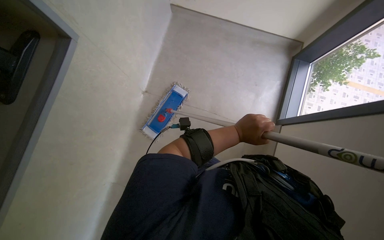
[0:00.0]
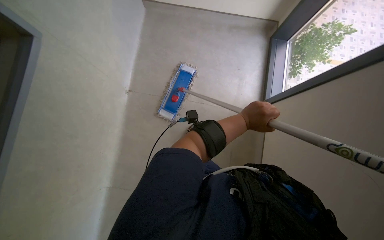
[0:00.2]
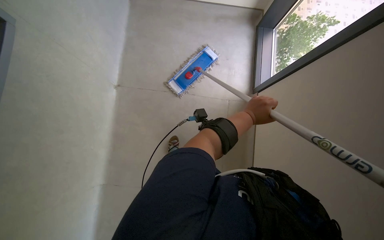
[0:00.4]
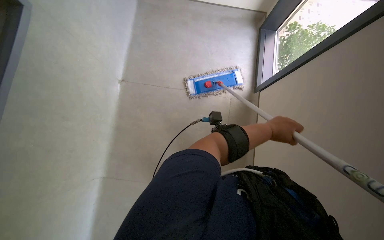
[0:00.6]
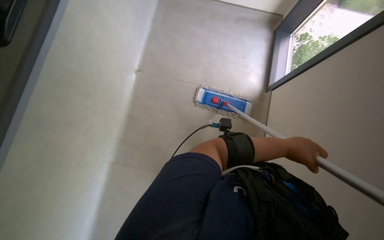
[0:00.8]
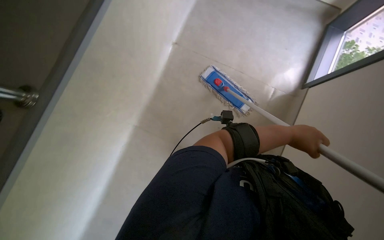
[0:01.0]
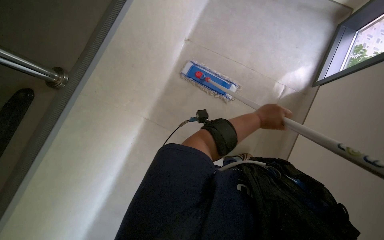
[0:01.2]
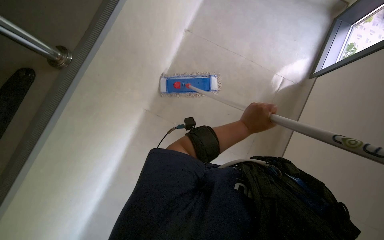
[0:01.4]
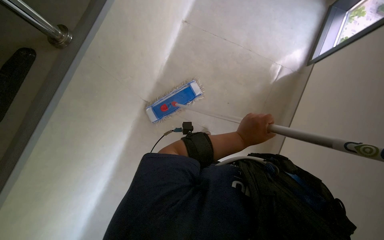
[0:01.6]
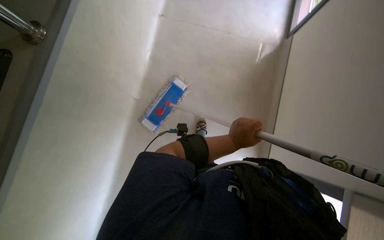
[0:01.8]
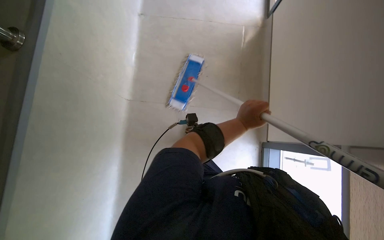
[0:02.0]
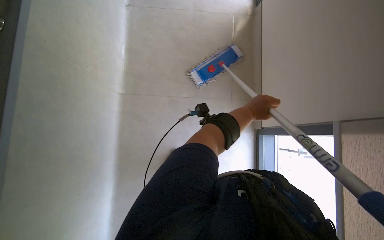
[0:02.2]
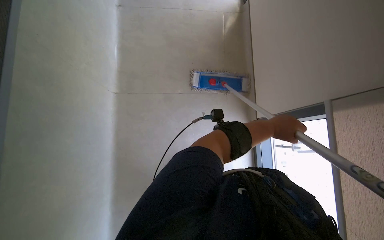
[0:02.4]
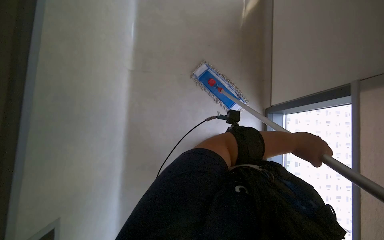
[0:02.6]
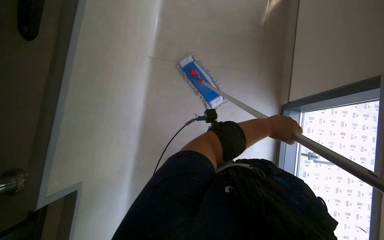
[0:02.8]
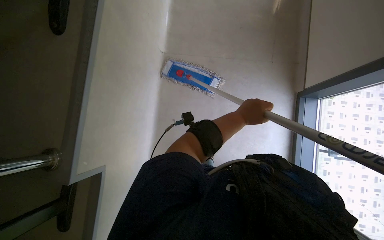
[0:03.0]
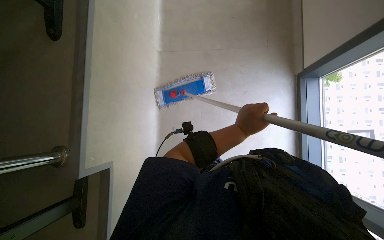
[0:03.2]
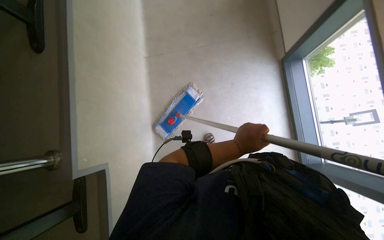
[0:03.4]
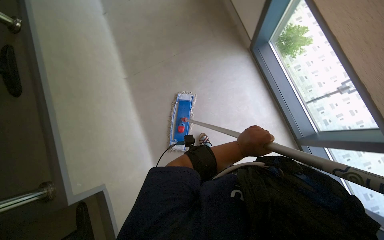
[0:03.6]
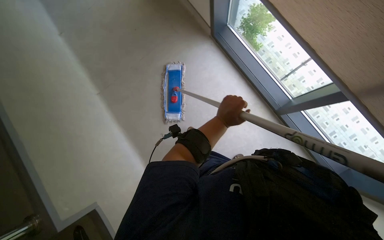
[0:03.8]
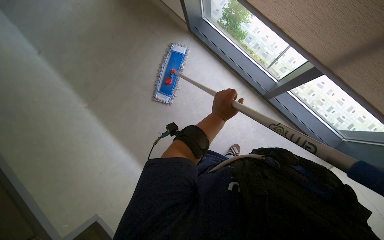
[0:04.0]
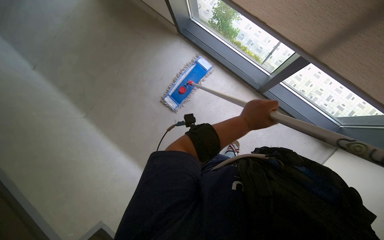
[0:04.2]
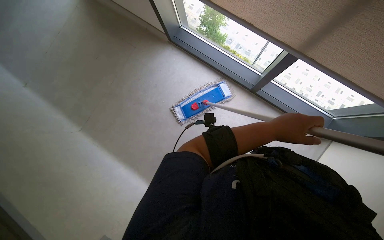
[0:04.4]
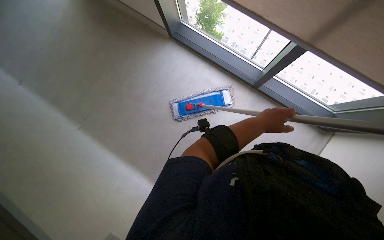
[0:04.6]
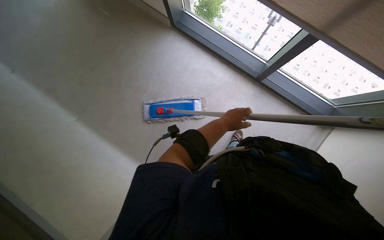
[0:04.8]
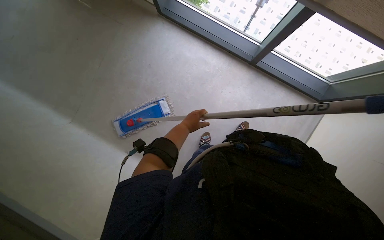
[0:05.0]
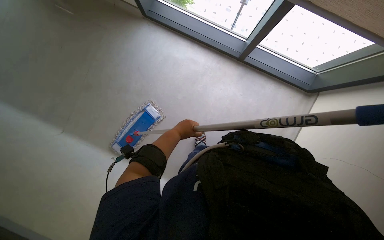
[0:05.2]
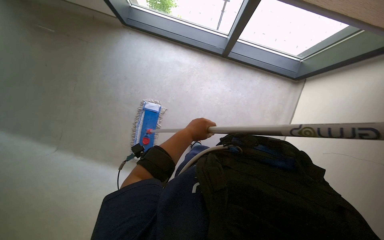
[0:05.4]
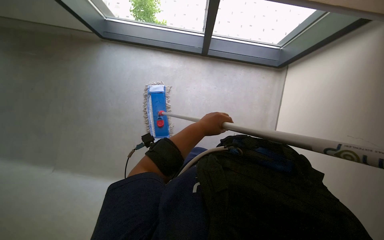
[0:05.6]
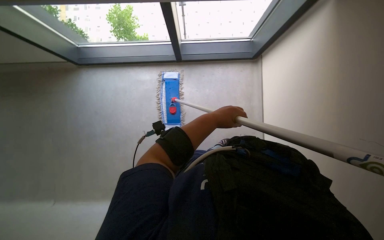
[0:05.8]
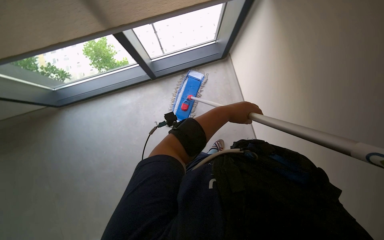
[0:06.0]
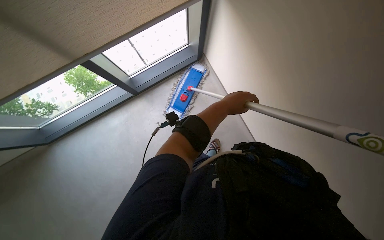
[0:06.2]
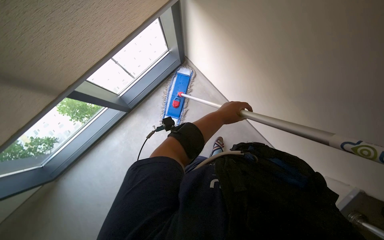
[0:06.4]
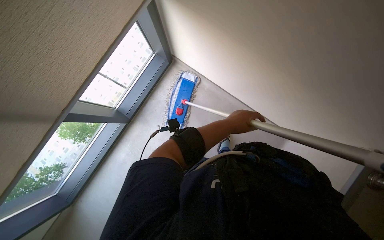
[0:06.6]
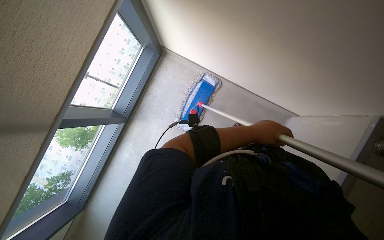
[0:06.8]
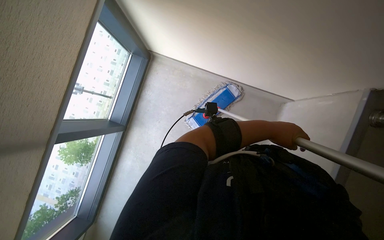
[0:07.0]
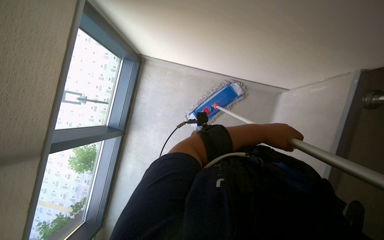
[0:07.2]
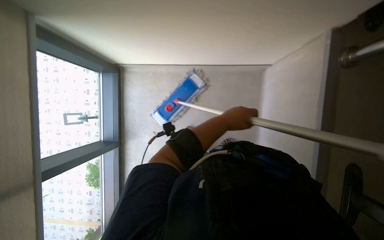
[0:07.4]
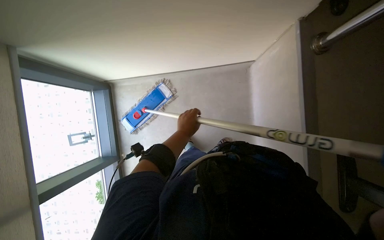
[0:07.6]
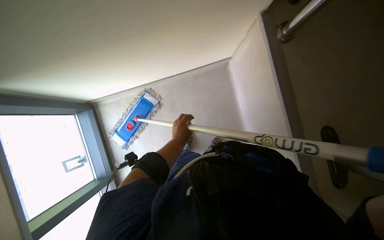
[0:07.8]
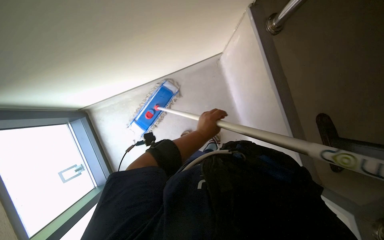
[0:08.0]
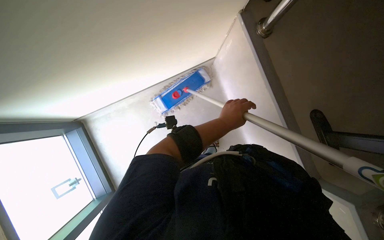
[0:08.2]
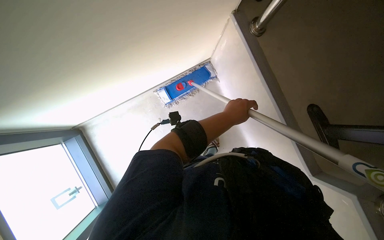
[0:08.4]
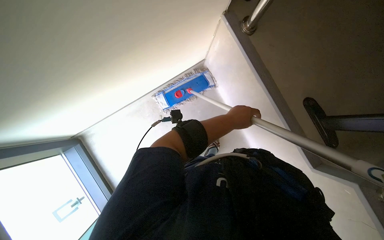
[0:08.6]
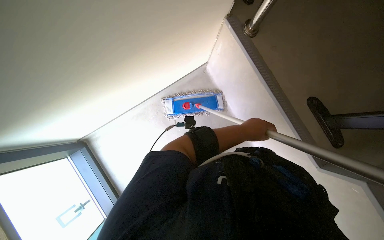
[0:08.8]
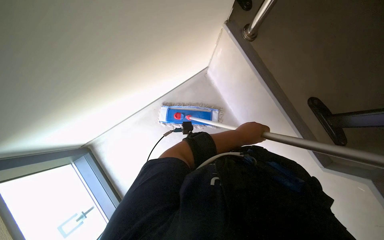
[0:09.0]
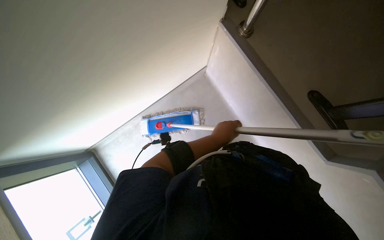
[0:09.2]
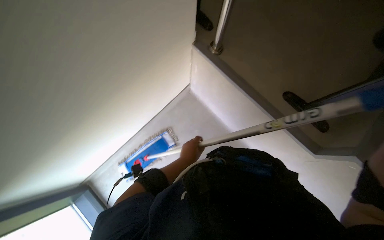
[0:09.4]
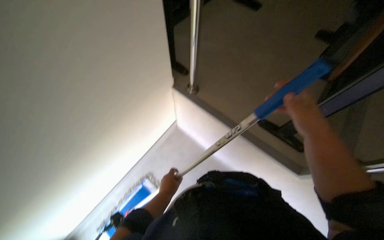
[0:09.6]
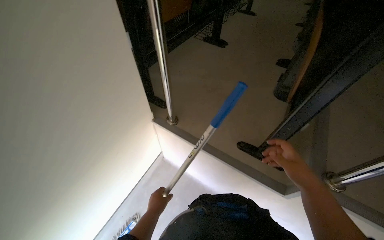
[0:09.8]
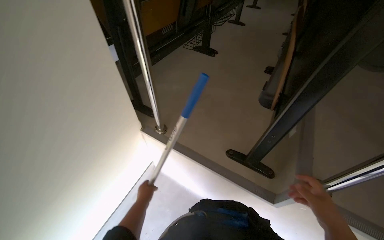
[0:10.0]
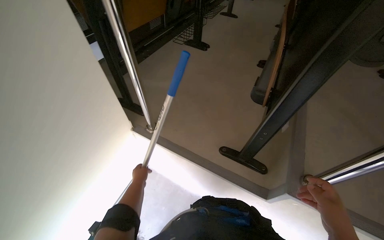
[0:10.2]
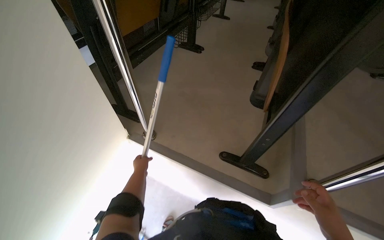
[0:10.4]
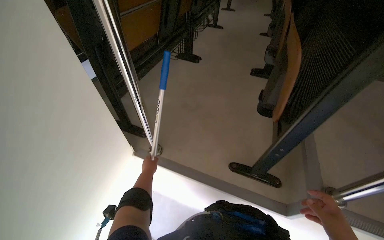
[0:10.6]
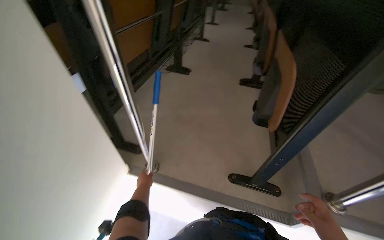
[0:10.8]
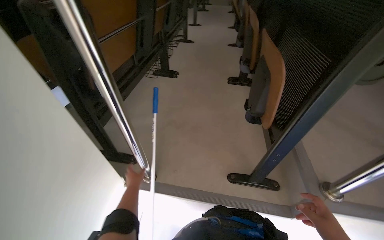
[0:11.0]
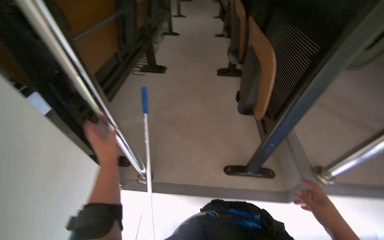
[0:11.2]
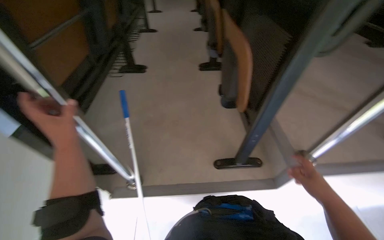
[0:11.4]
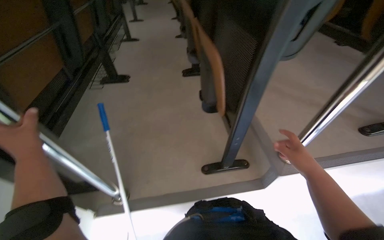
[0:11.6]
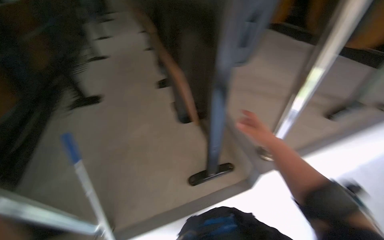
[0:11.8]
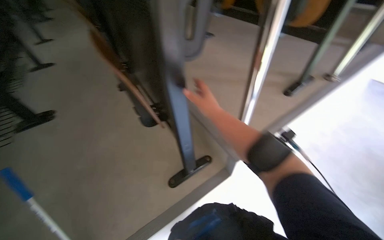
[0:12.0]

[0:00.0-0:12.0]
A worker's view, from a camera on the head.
Job: mopping floor.
The whole recording: Mopping classroom floor. The worker prepares the mop and then mops the classroom floor between the desks.
0:00.0 to 0:01.6: The wearer moves some 40 cm.
0:01.6 to 0:03.0: The scene turns about 35 degrees counterclockwise in the picture.
0:03.0 to 0:04.4: The scene rotates counterclockwise by roughly 30 degrees. The left hand moves to the right, approximately 15 cm.
0:06.0 to 0:07.6: The scene turns approximately 80 degrees counterclockwise in the picture.
0:07.6 to 0:09.0: The scene rotates counterclockwise by some 25 degrees. The left hand heads to the right, covering roughly 20 cm.
0:09.0 to 0:10.4: The head turns to the right by roughly 35 degrees. The view tips upward by about 35 degrees.
0:10.4 to 0:12.0: The head turns to the right by approximately 55 degrees.

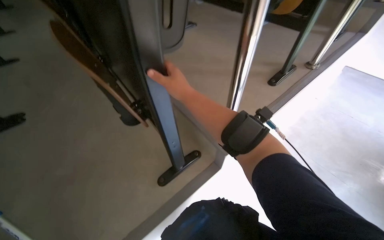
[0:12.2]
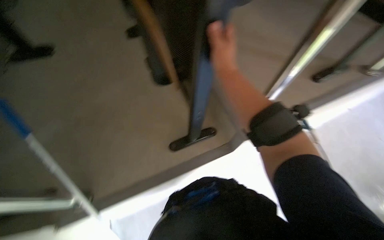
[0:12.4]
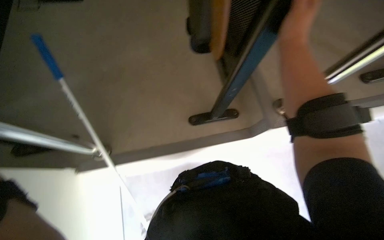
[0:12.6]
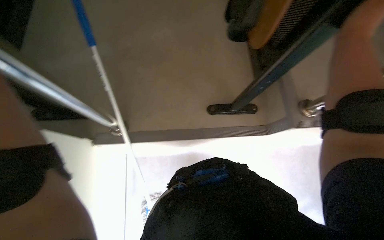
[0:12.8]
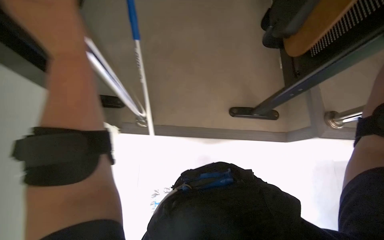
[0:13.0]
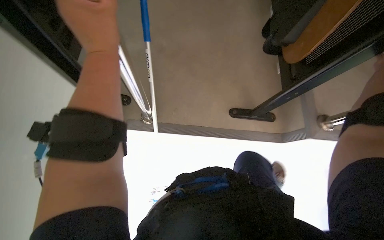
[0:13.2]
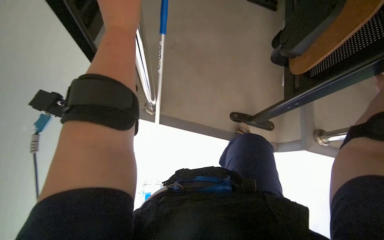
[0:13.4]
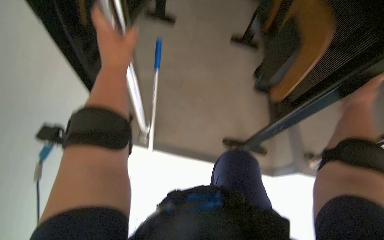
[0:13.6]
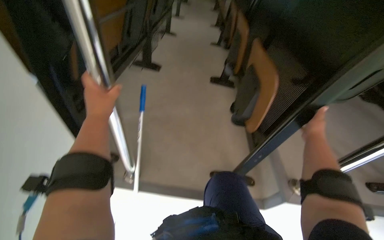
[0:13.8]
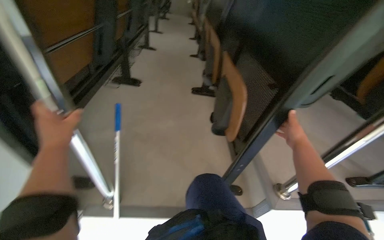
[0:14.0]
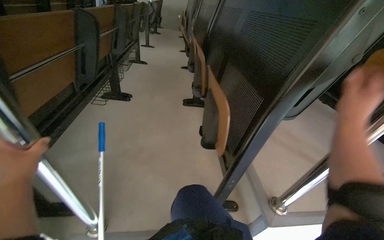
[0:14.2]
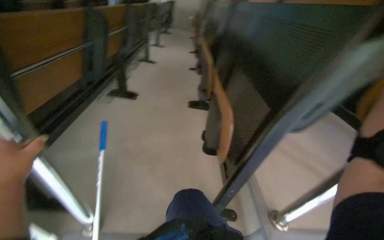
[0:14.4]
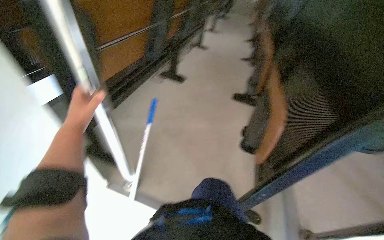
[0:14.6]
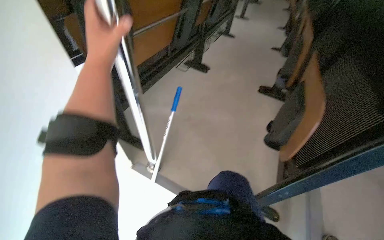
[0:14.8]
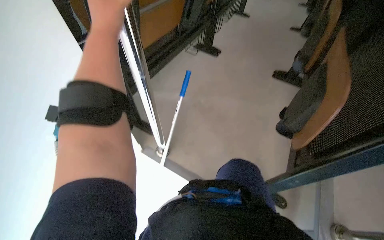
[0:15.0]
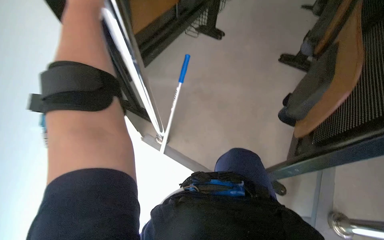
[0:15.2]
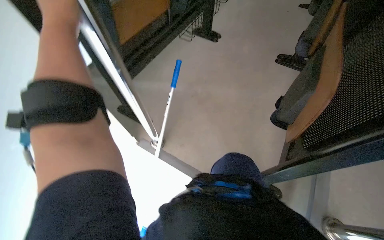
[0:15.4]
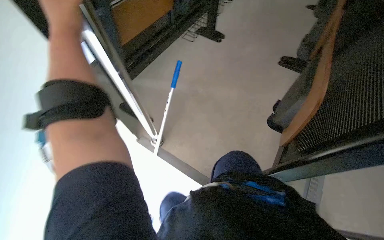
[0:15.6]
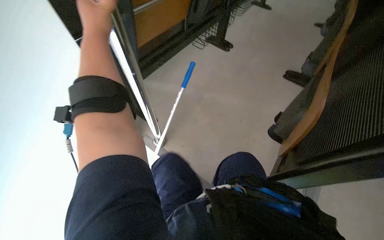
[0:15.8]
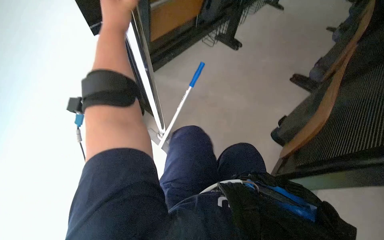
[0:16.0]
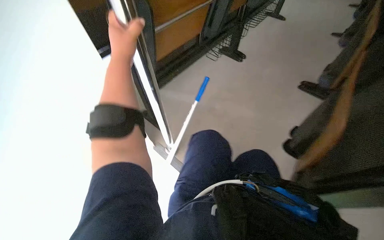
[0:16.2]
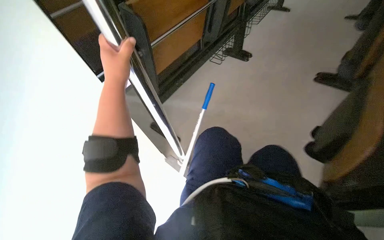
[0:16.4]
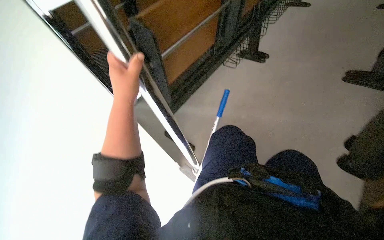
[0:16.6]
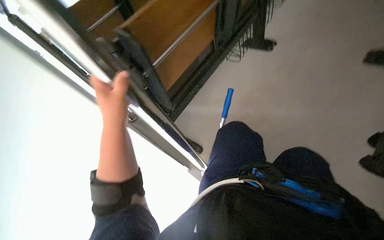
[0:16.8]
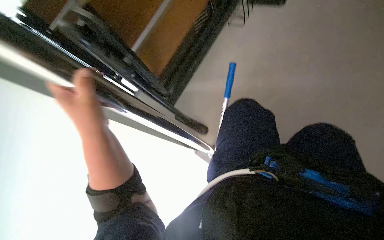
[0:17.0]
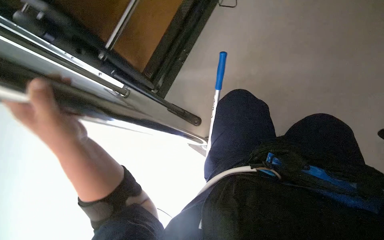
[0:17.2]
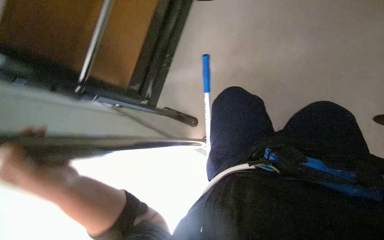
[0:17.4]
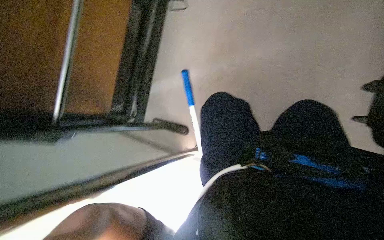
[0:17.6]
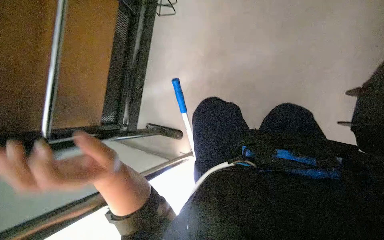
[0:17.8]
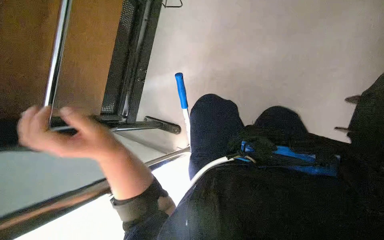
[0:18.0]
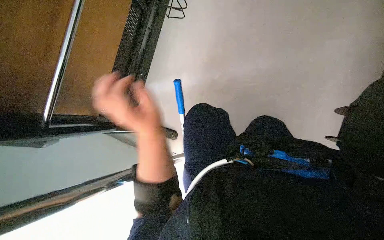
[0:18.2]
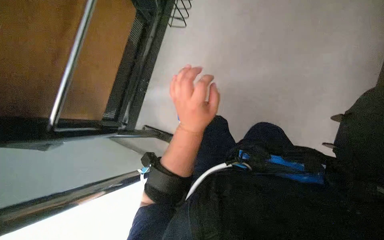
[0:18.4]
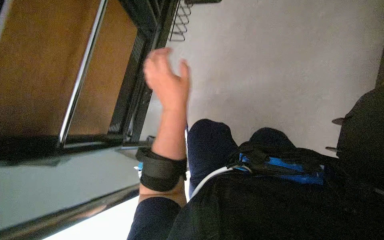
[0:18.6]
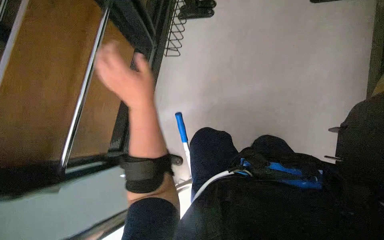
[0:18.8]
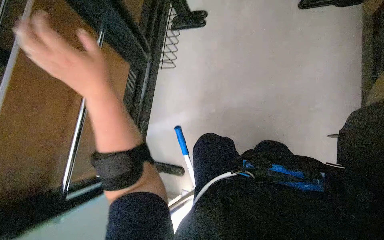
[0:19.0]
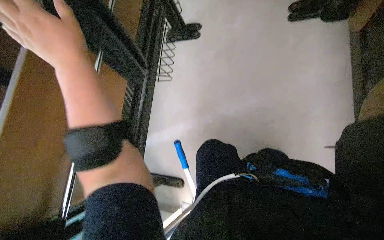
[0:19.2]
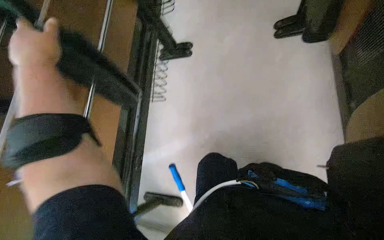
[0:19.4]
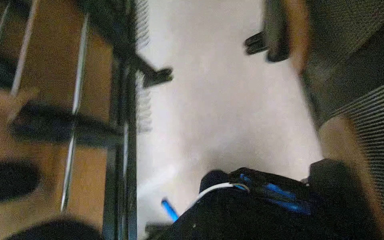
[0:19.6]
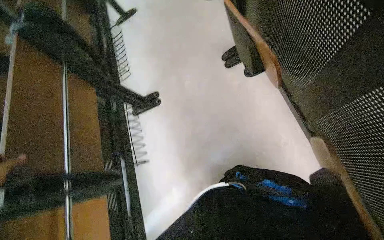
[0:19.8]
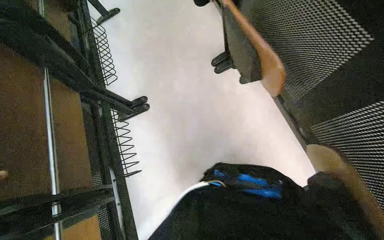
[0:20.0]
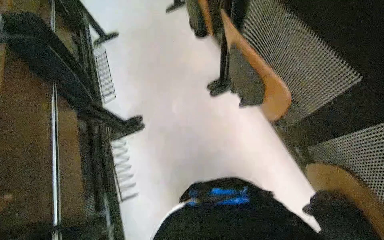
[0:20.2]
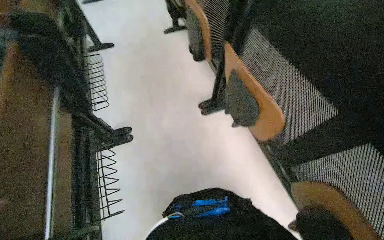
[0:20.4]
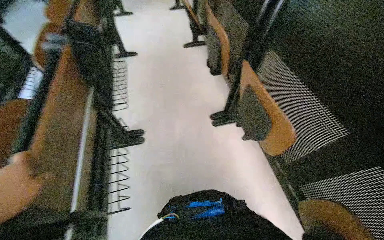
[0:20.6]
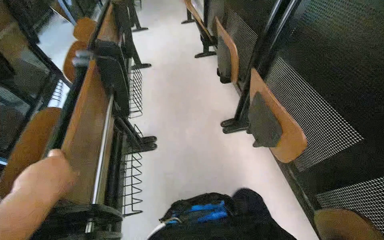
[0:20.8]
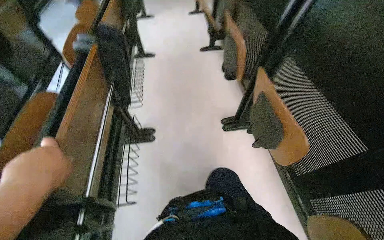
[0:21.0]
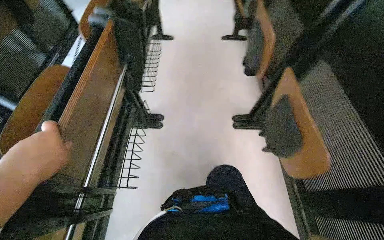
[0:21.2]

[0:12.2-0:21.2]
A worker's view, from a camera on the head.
Job: mopping floor.
The whole recording: Mopping classroom floor. The worker prepares the mop and then mops the classroom floor between the desks.
0:12.2 to 0:13.8: The wearer's head swings some 40 degrees to the left.
0:13.8 to 0:15.2: The wearer looks roughly 25 degrees further to the left.
0:15.2 to 0:16.6: The left hand heads farther from the camera, covering some 10 cm.
0:16.6 to 0:18.2: The scene turns approximately 30 degrees counterclockwise in the picture.
0:18.2 to 0:19.8: The camera pitches upward, by some 30 degrees. Everything in view rotates about 35 degrees counterclockwise.
